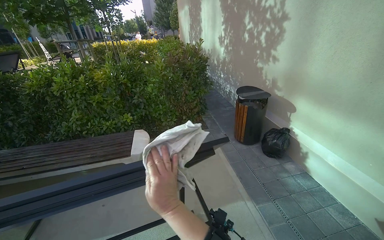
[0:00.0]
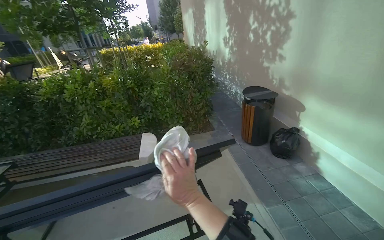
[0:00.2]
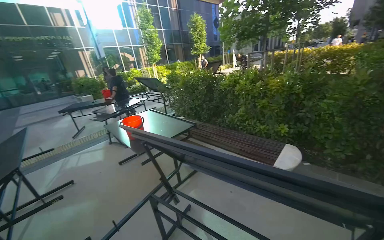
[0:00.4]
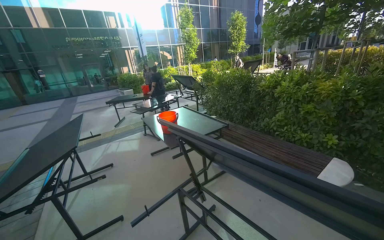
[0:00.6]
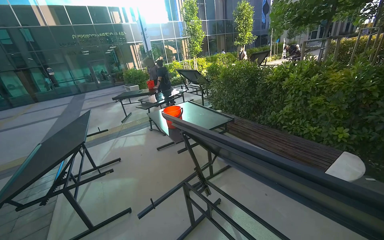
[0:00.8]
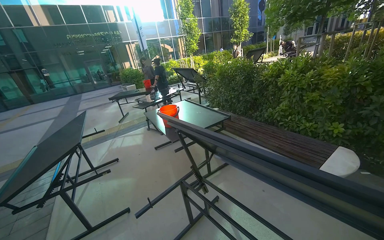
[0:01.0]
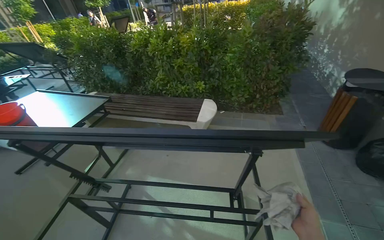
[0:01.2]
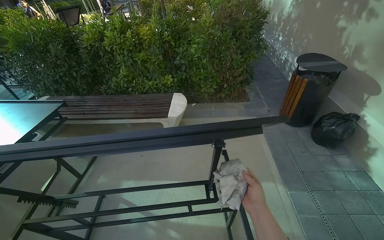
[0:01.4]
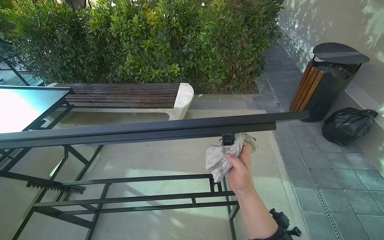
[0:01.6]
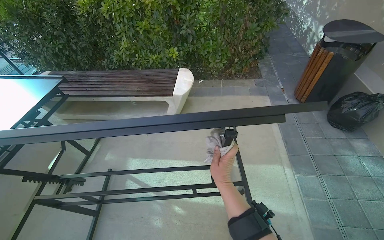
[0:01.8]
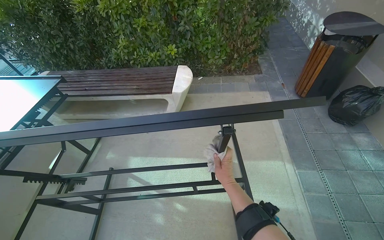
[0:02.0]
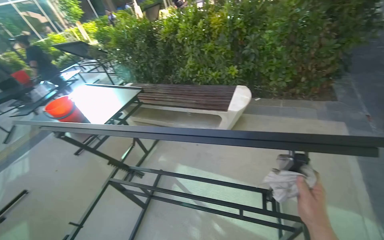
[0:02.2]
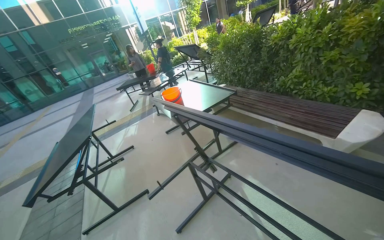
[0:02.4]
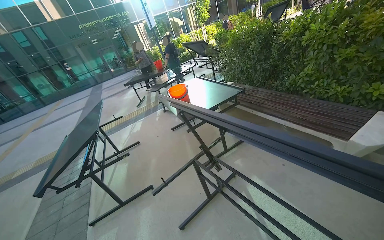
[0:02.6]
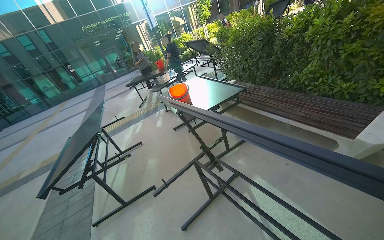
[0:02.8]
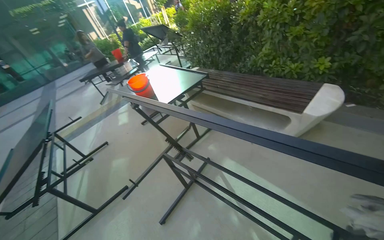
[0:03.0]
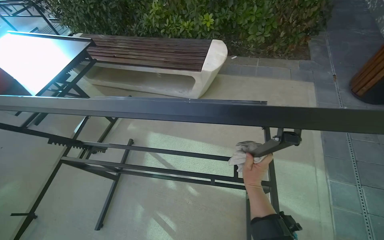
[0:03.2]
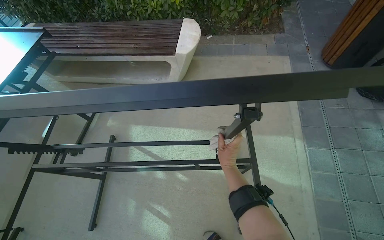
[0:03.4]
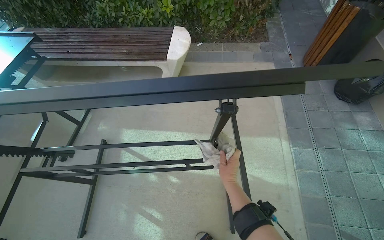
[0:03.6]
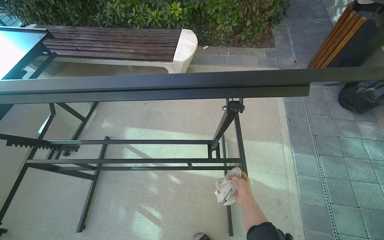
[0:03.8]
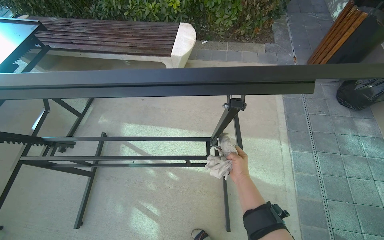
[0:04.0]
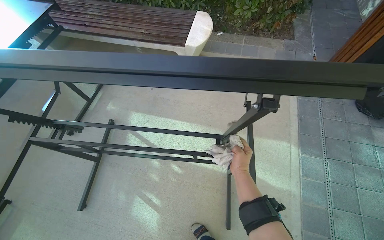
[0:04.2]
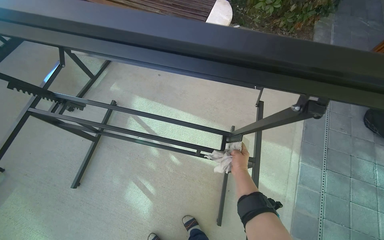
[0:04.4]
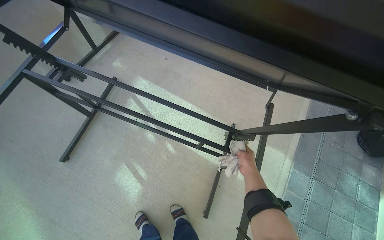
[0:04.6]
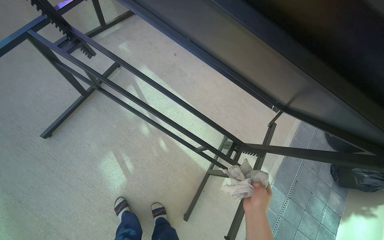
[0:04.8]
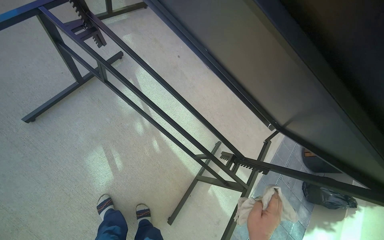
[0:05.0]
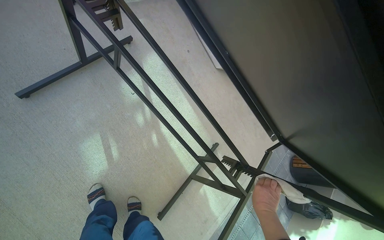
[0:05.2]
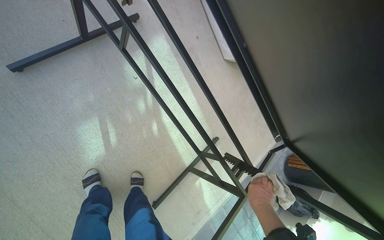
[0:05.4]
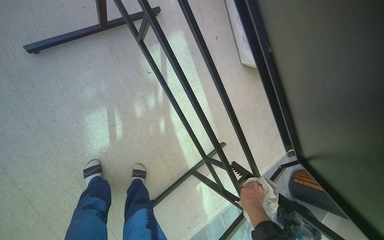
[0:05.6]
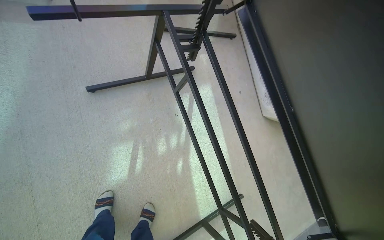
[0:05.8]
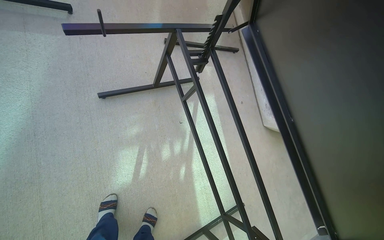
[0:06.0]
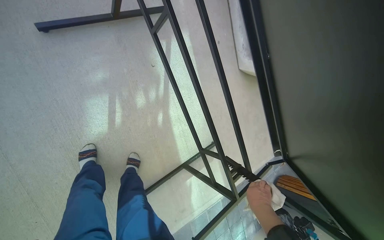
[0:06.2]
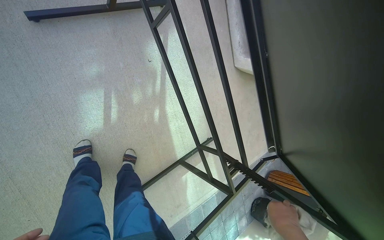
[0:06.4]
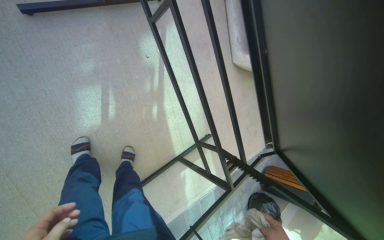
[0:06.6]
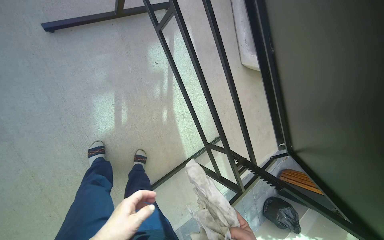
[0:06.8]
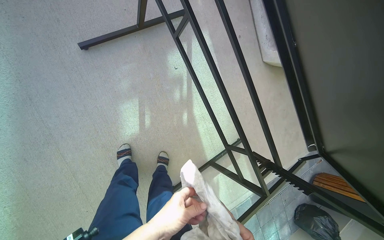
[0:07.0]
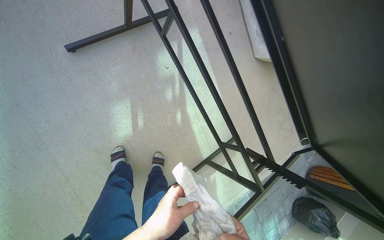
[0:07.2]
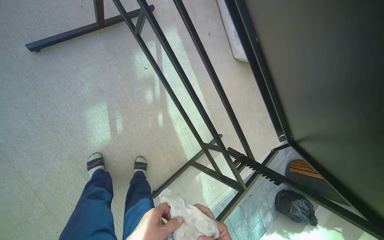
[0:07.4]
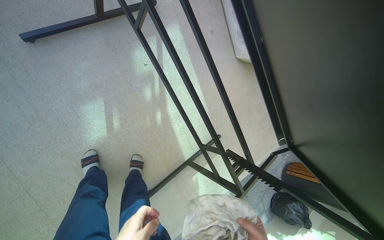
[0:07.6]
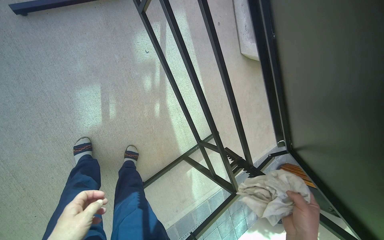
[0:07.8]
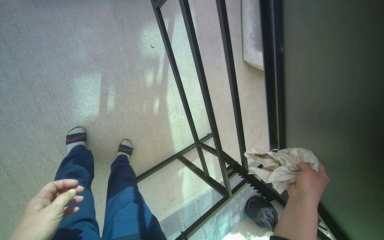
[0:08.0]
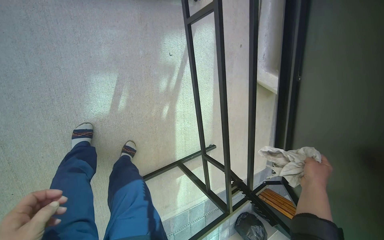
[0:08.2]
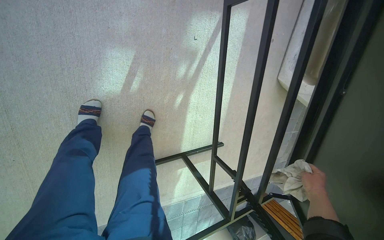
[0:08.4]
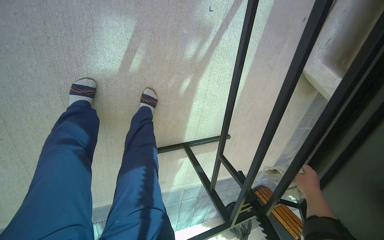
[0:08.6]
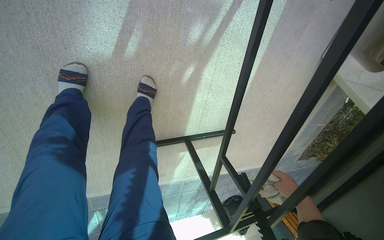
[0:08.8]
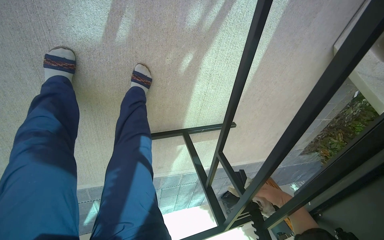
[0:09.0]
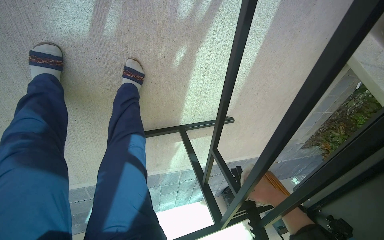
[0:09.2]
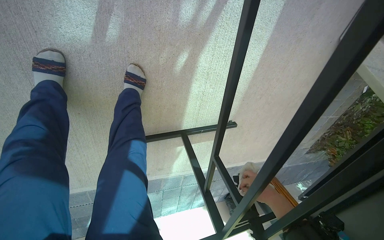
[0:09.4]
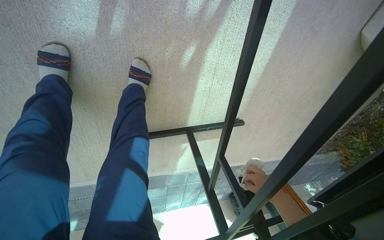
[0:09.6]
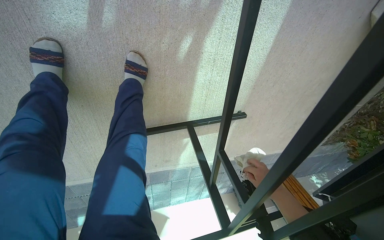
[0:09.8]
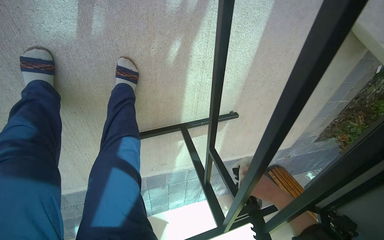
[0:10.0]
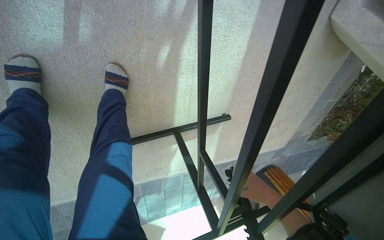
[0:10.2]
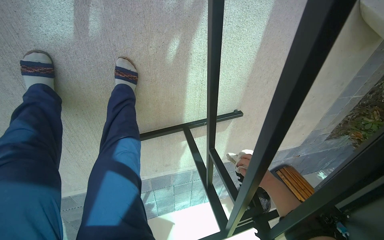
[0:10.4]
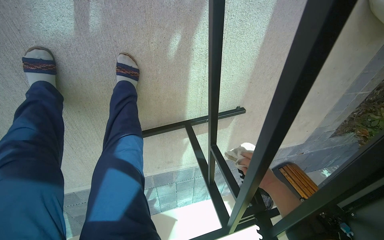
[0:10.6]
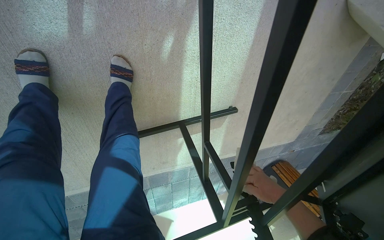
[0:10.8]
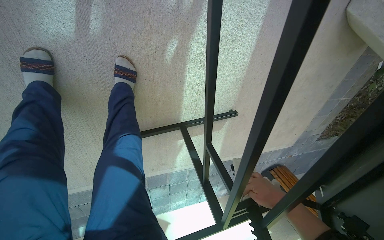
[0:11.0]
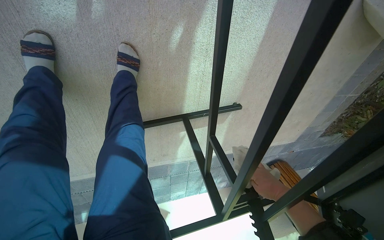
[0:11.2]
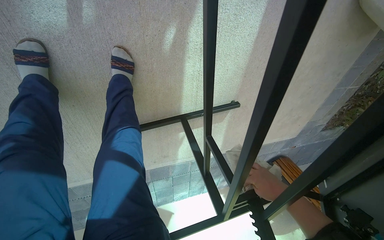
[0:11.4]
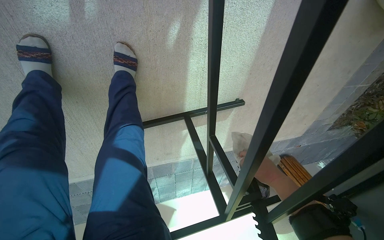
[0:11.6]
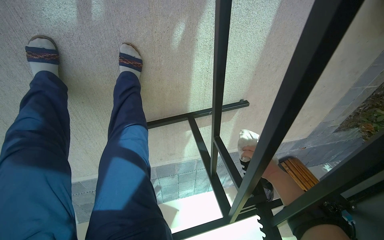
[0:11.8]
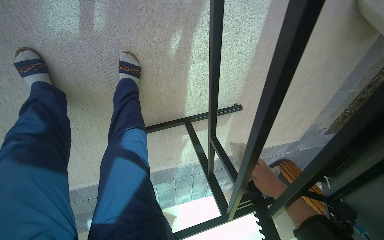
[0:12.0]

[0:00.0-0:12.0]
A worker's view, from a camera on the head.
Job: wiping surfaces.
The whole recording: Wiping outdoor table frame. The worker wipes the frame and underside of an outdoor table with a cloth.
0:00.0 to 0:01.6: The view pans to the left by roughly 30 degrees. The view tilts roughly 15 degrees downward.
0:03.0 to 0:04.4: The head rotates roughly 35 degrees to the right. The view tilts approximately 20 degrees downward.
0:04.4 to 0:06.0: The camera travels roughly 50 cm. Everything in view rotates approximately 60 degrees clockwise.
0:06.0 to 0:07.6: The view tilts some 20 degrees downward.
0:07.6 to 0:09.0: The view tilts roughly 20 degrees downward. Everything in view rotates some 35 degrees clockwise.
0:10.4 to 0:12.0: The right hand swings up and down the picture, some 10 cm each way, with 2 reversals.

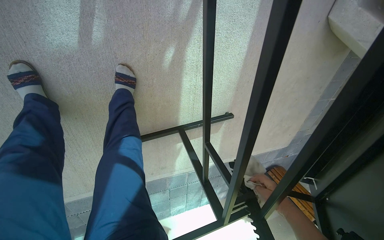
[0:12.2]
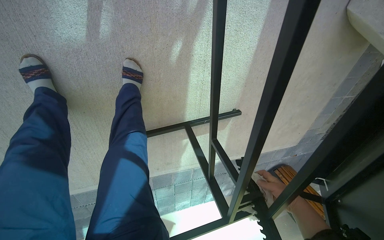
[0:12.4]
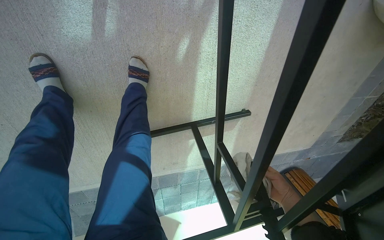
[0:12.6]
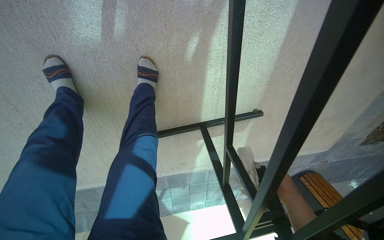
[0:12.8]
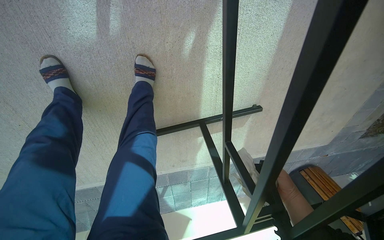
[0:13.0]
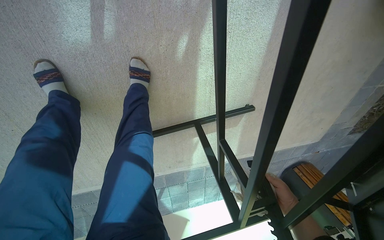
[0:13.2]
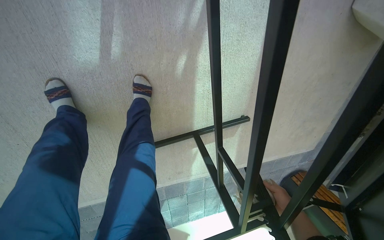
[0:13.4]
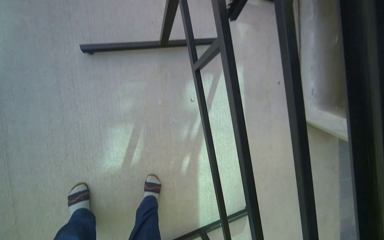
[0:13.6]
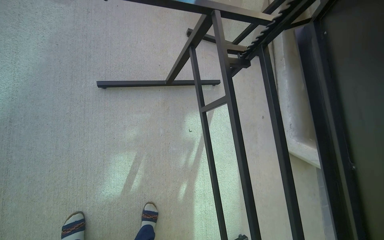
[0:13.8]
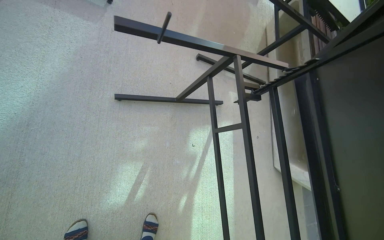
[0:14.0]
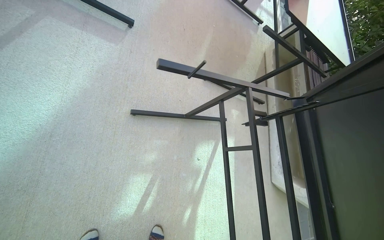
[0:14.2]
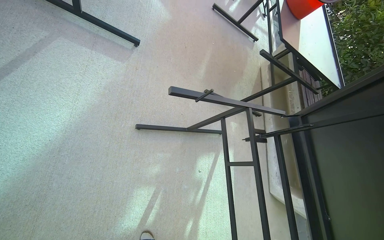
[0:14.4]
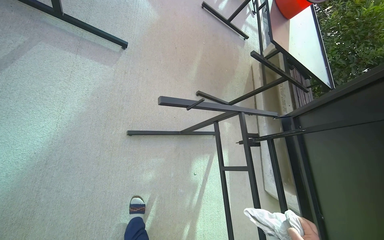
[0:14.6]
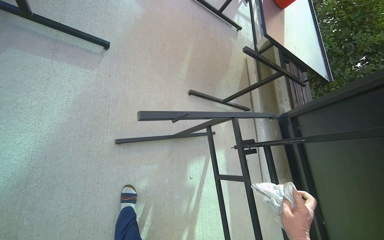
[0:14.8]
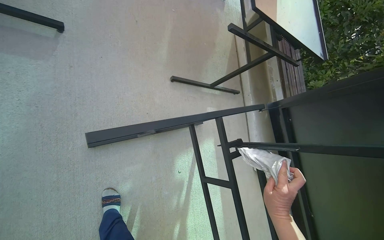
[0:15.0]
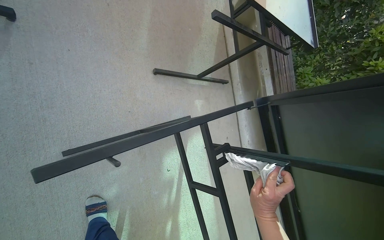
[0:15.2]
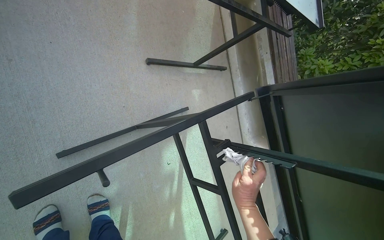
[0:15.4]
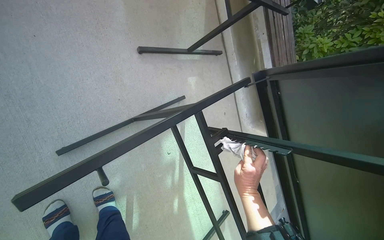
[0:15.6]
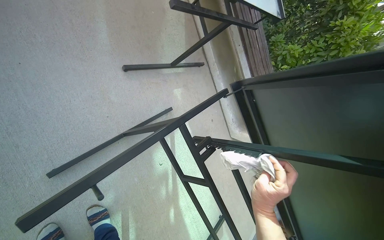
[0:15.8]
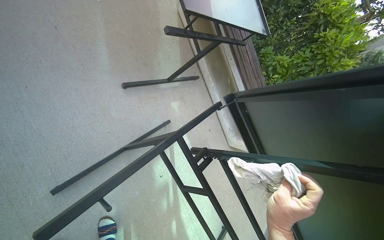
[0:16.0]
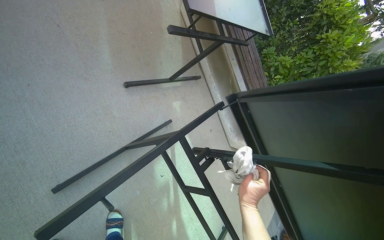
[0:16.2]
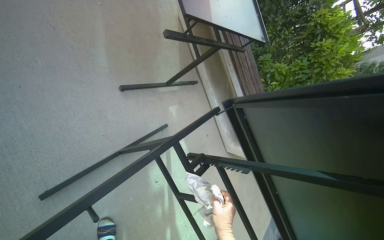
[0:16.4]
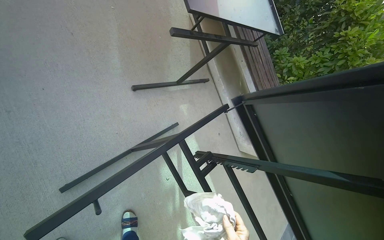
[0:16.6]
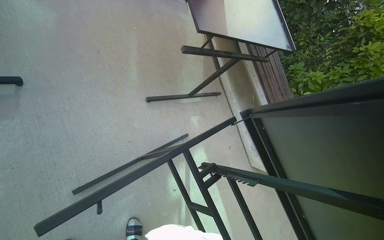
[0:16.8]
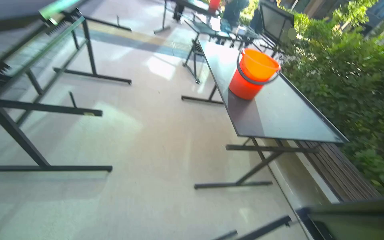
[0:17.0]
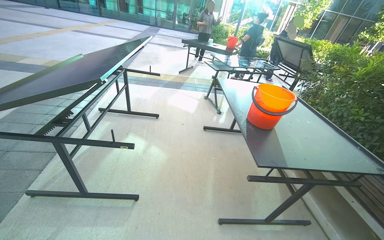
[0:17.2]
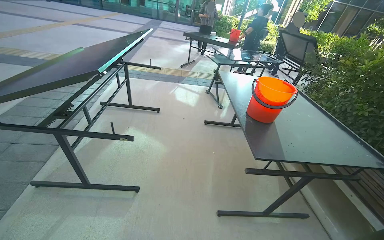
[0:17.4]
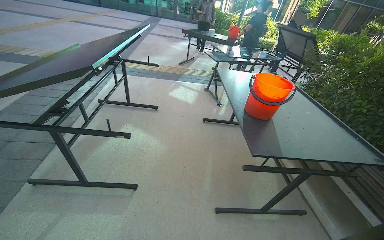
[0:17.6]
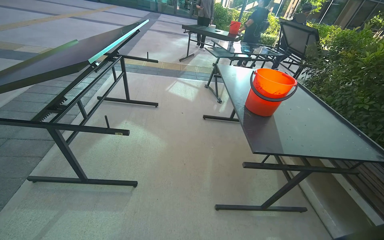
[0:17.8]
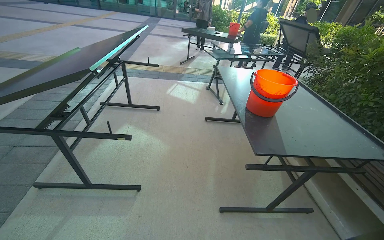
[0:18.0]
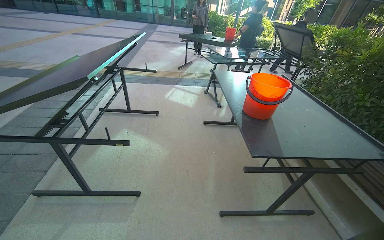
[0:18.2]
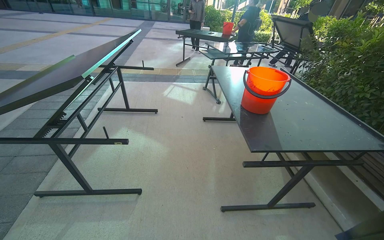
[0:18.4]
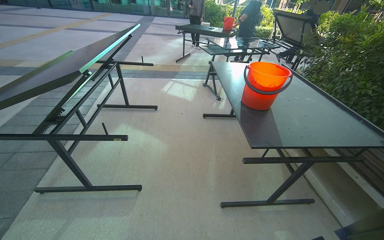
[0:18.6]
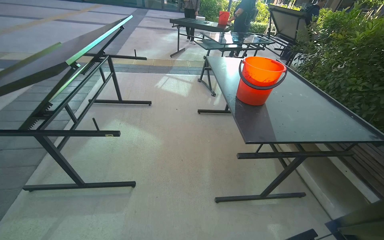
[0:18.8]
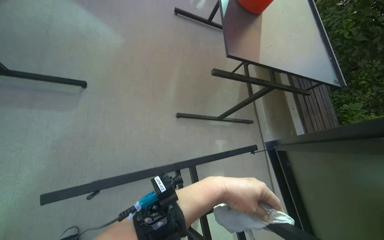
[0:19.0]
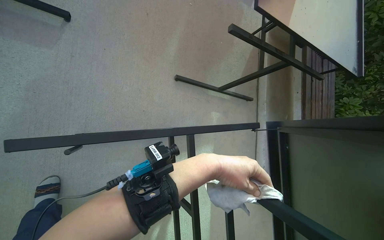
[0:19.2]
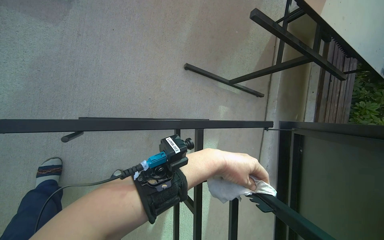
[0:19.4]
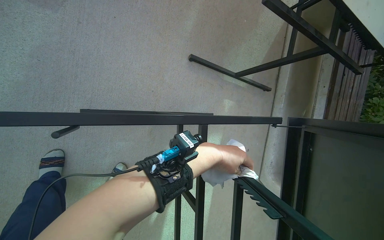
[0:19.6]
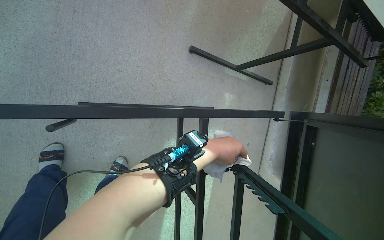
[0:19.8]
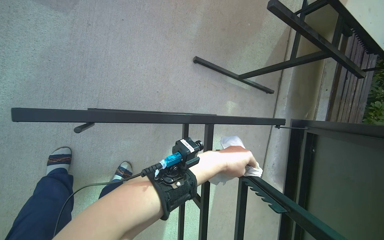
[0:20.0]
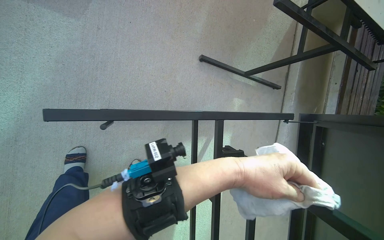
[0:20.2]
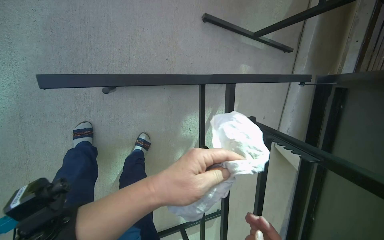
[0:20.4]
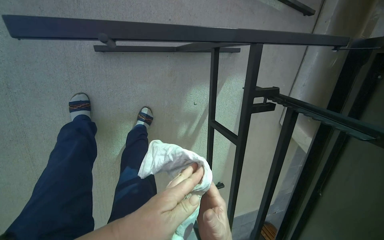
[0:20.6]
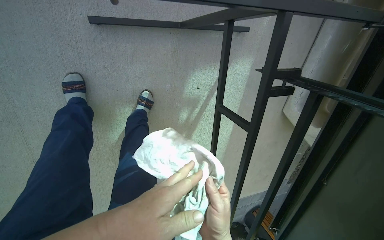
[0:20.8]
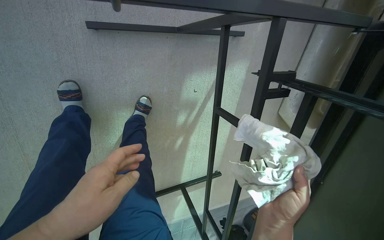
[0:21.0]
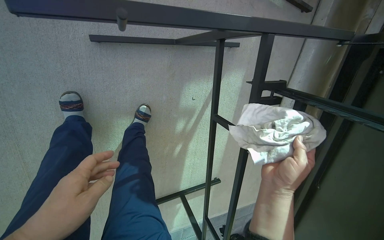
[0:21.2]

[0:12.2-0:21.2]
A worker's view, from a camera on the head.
Job: wiping surfaces.
The whole recording: Wiping outdoor table frame. The worker wipes the frame and underside of an outdoor table with a cloth.
0:12.2 to 0:13.8: The wearer looks about 45 degrees further upward.
0:13.8 to 0:15.2: The camera travels some 40 cm. The view swings approximately 15 degrees to the right.
0:16.6 to 0:18.2: The view swings roughly 35 degrees to the left. The view tilts approximately 45 degrees upward.
0:18.2 to 0:19.8: The view pans to the right by some 15 degrees. The view tilts about 55 degrees downward.
0:19.8 to 0:21.2: The view tips downward by approximately 20 degrees.
